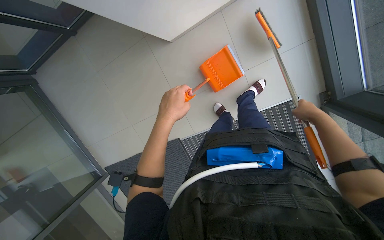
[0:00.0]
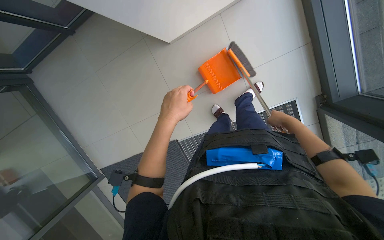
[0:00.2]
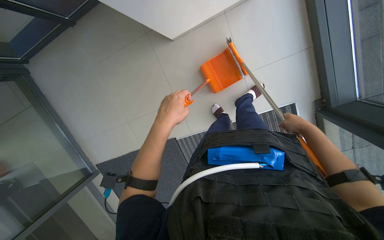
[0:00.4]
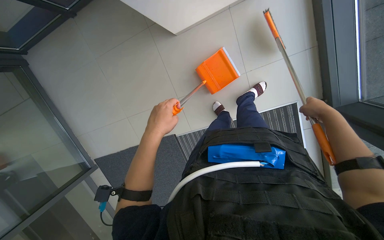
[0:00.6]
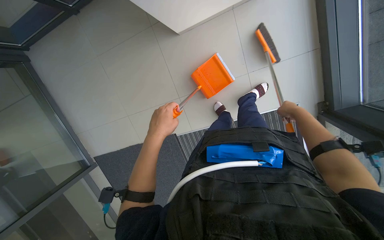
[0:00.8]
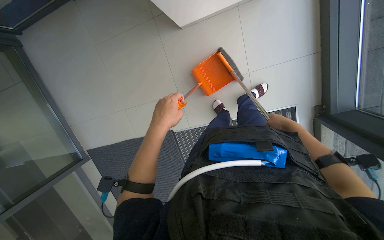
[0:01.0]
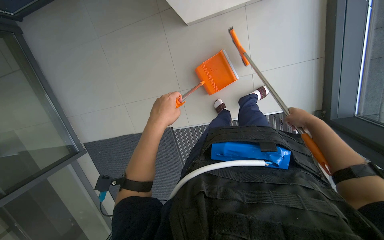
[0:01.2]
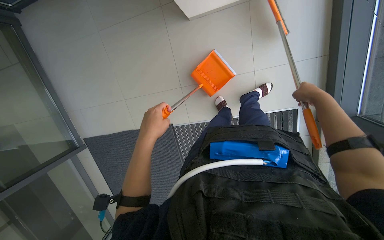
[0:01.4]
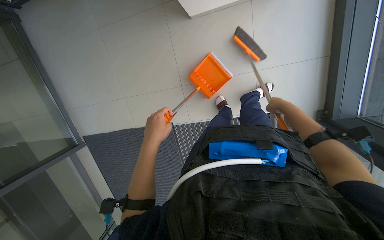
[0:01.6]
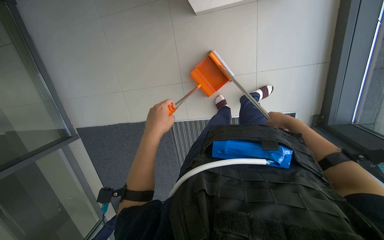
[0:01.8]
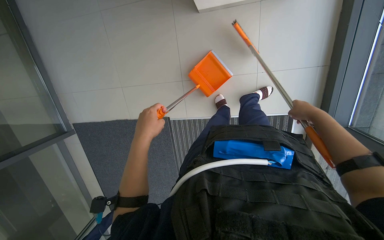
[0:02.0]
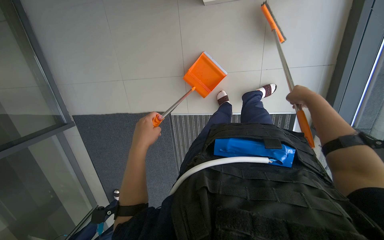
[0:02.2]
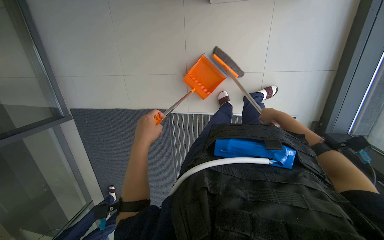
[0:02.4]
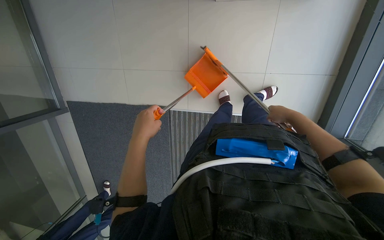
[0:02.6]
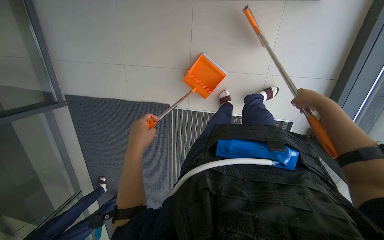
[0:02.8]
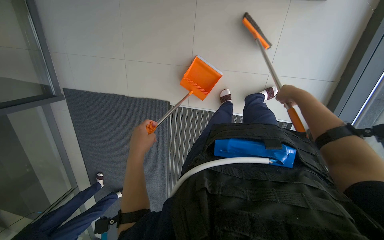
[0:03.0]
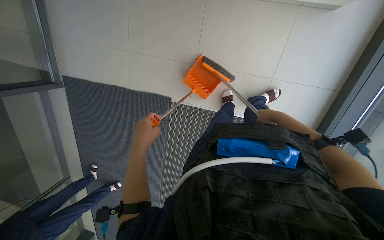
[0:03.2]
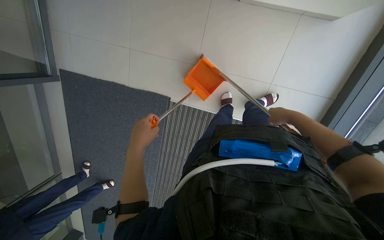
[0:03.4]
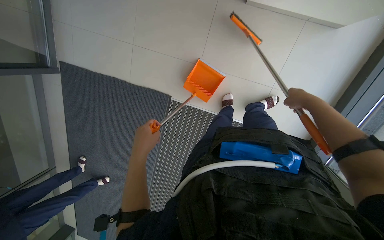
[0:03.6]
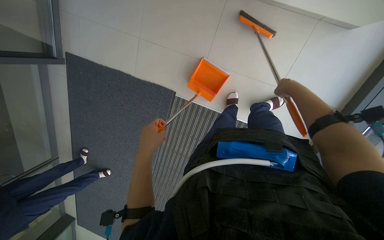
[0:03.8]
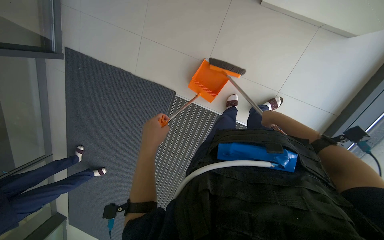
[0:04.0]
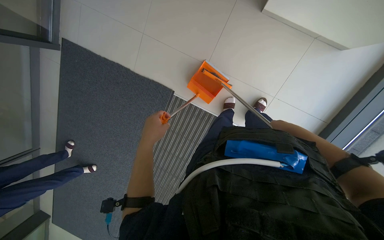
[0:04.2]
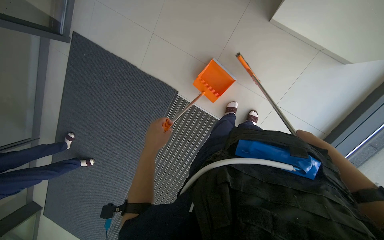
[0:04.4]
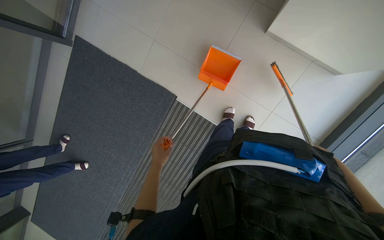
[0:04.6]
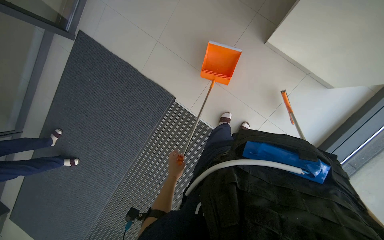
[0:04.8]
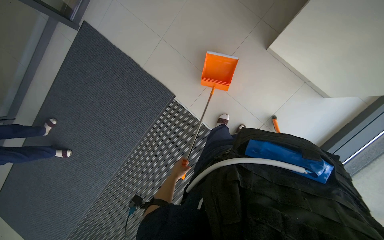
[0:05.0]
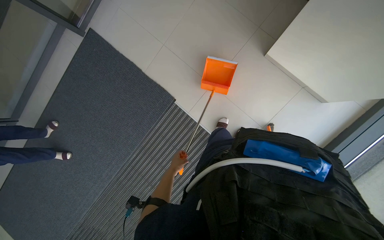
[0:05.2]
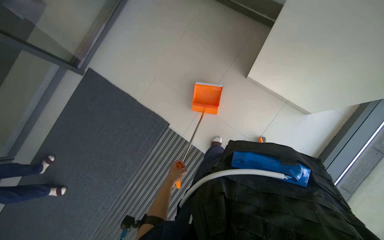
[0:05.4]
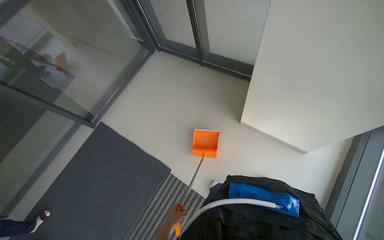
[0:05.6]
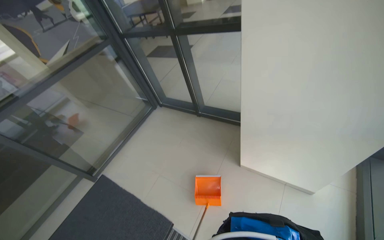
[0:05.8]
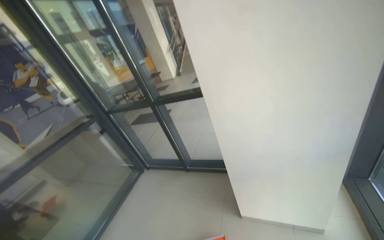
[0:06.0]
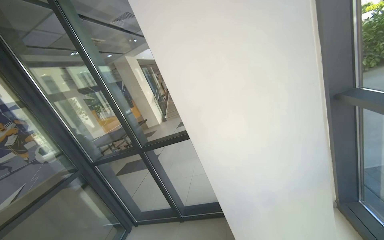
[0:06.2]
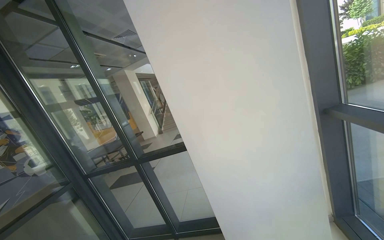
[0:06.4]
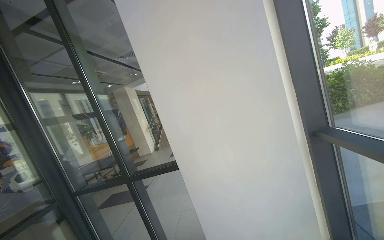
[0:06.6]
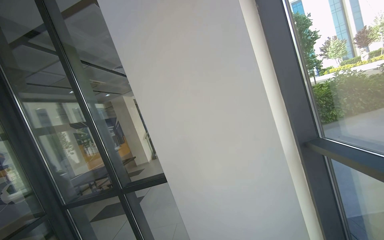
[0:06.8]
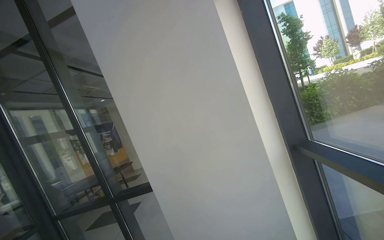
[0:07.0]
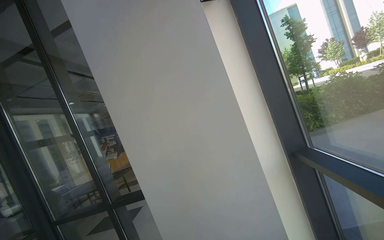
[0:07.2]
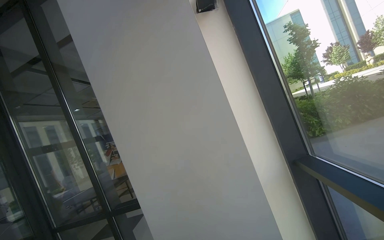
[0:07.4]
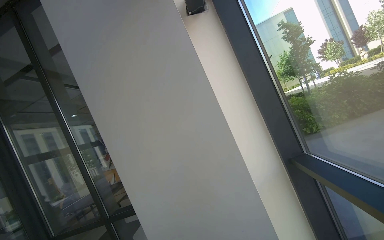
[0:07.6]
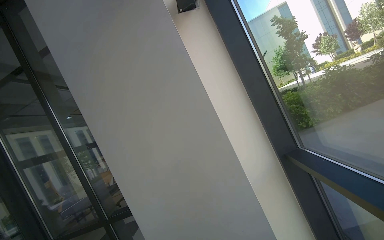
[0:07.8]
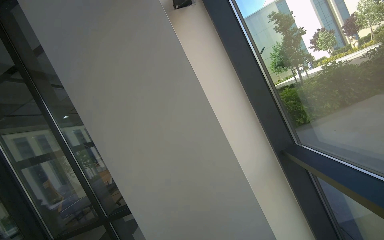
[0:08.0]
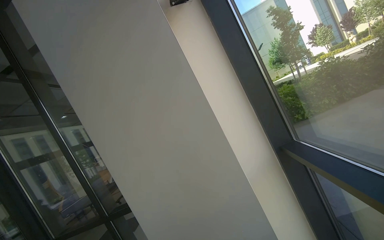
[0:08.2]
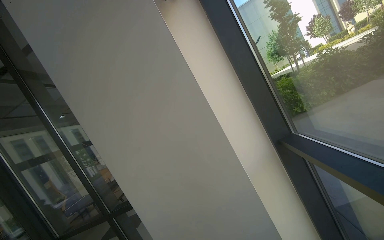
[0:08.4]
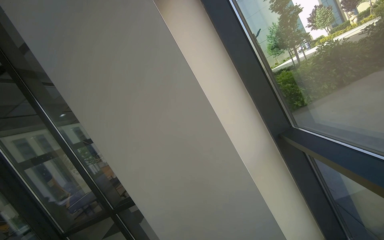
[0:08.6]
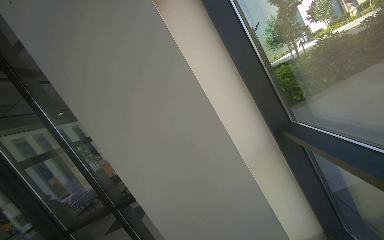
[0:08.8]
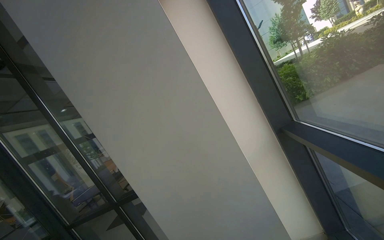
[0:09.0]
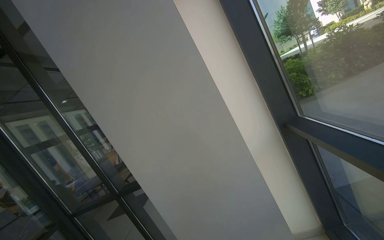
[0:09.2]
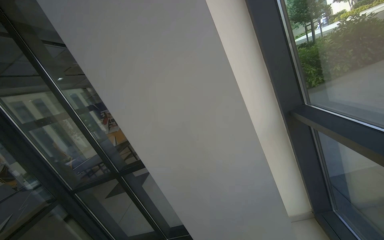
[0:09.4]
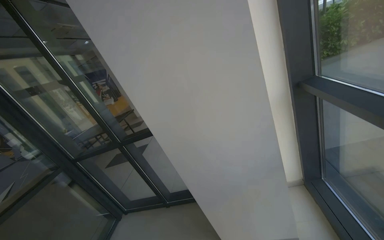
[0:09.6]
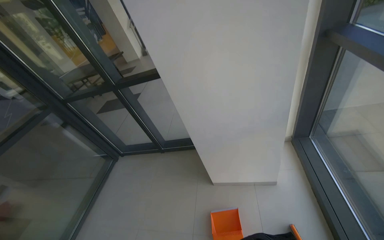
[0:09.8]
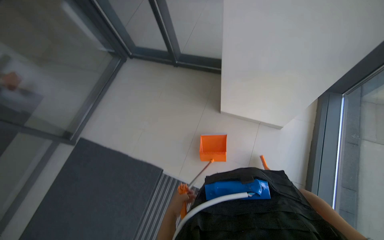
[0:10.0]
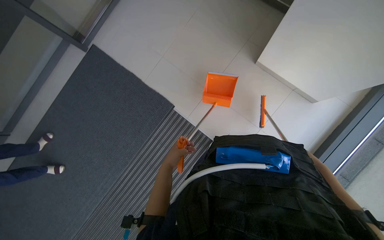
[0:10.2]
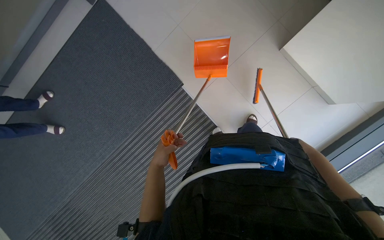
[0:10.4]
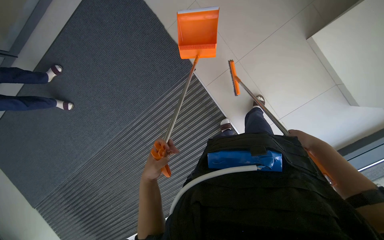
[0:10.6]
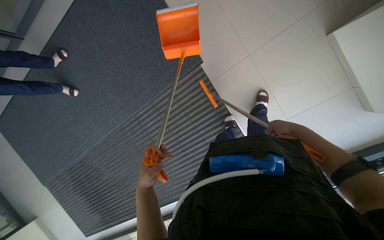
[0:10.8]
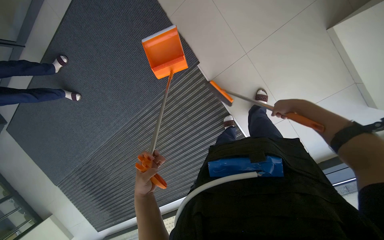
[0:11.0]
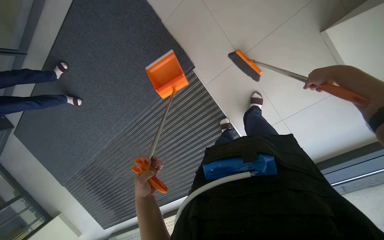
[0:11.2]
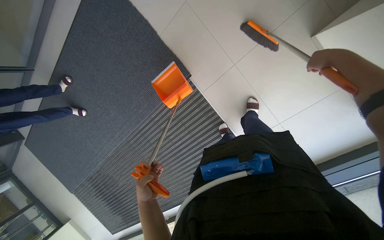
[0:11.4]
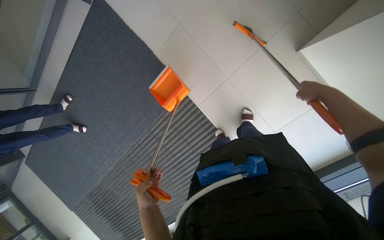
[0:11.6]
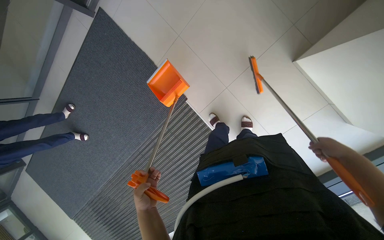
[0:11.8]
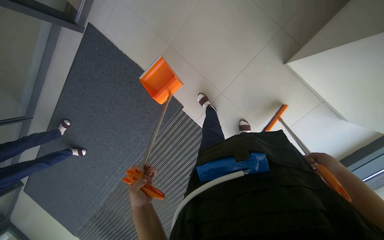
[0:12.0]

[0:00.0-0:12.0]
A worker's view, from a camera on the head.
Job: sweeping floor.
The whole recording: Sweeping floor with dustpan. The worker sweeps debris from the floor using a long-handled brush and collects it with a dustpan.
0:00.0 to 0:01.6: The right hand swings left and right, some 15 cm each way, with 4 reversals; the left hand shifts approximately 10 cm down the picture.
0:01.6 to 0:03.0: The right hand moves left and right over roughly 15 cm, changing direction 3 times.
0:03.0 to 0:04.4: The right hand swings left and right, approximately 20 cm each way, with 2 reversals.
0:04.4 to 0:06.0: The wearer looks some 75 degrees further upward.
0:06.0 to 0:07.6: The camera pitches upward, by roughly 35 degrees.
0:09.0 to 0:10.4: The head travels roughly 50 cm. The camera pitches downward, by some 95 degrees. The scene rotates clockwise by some 50 degrees.
0:10.4 to 0:12.0: The left hand goes approximately 10 cm nearer to the camera.

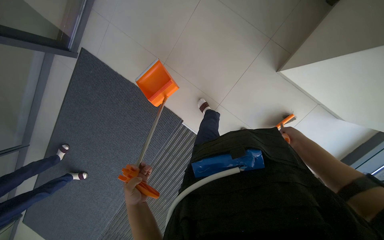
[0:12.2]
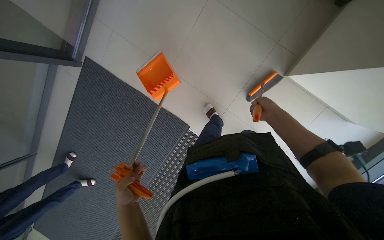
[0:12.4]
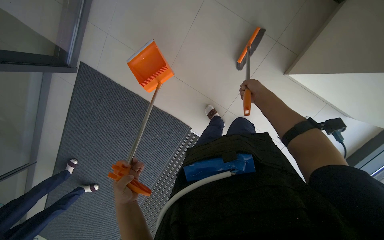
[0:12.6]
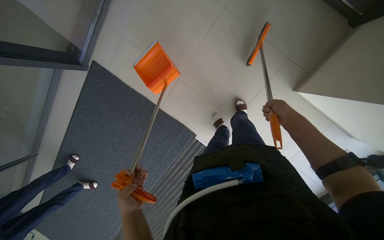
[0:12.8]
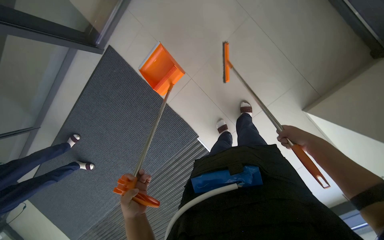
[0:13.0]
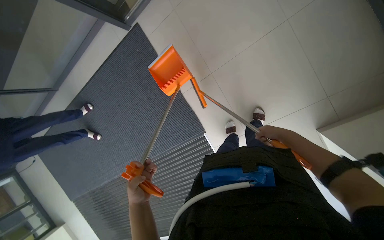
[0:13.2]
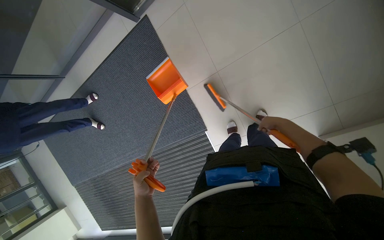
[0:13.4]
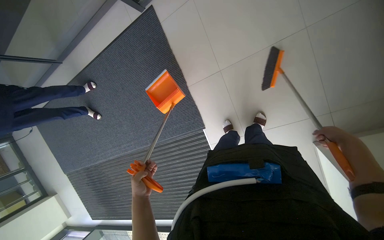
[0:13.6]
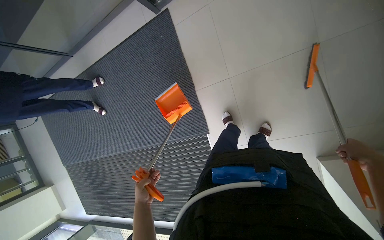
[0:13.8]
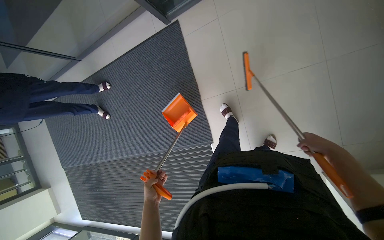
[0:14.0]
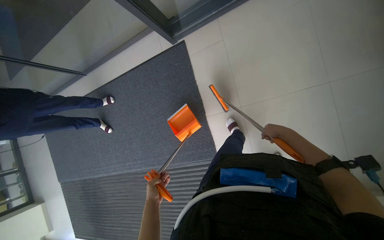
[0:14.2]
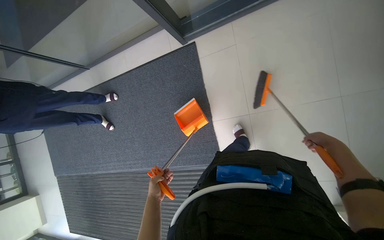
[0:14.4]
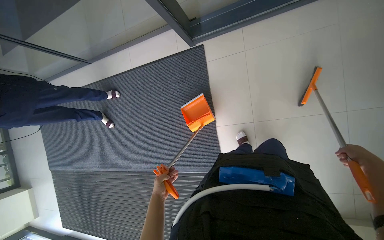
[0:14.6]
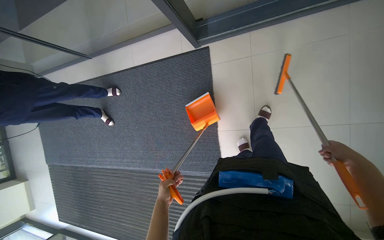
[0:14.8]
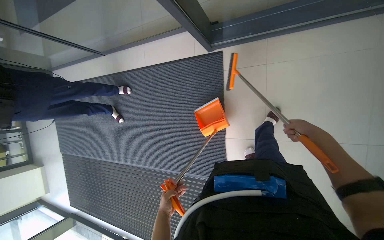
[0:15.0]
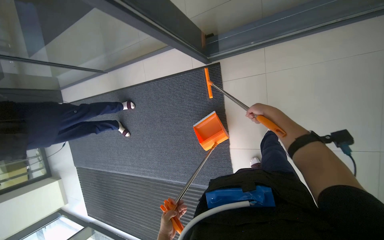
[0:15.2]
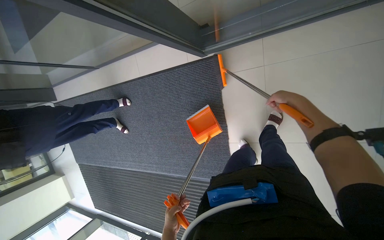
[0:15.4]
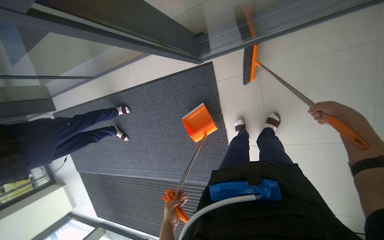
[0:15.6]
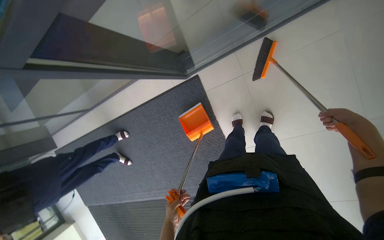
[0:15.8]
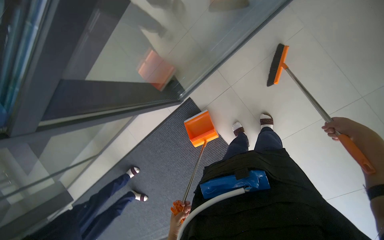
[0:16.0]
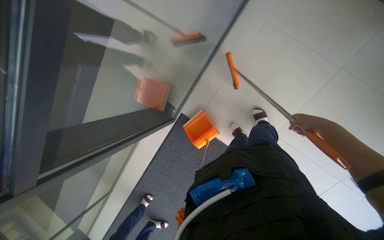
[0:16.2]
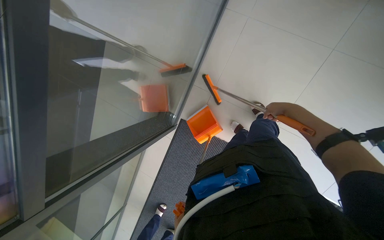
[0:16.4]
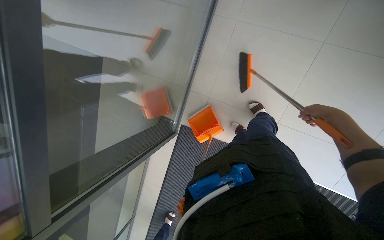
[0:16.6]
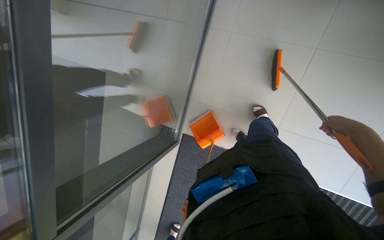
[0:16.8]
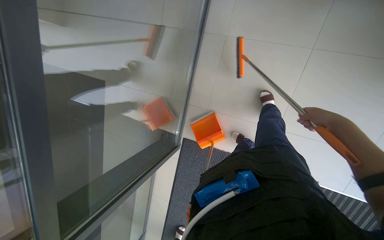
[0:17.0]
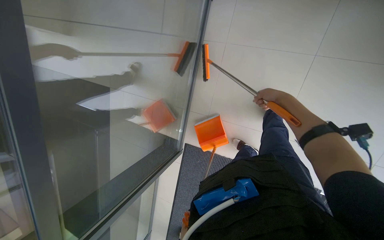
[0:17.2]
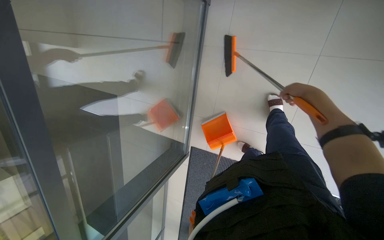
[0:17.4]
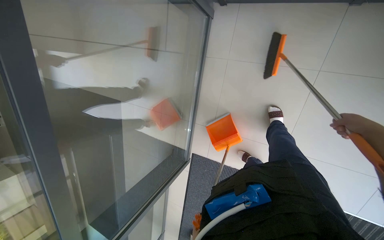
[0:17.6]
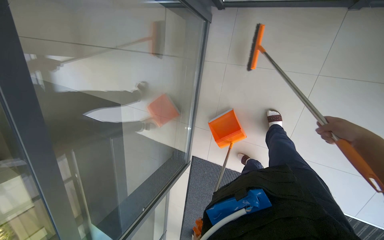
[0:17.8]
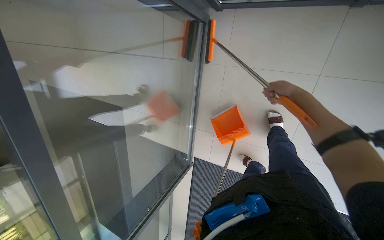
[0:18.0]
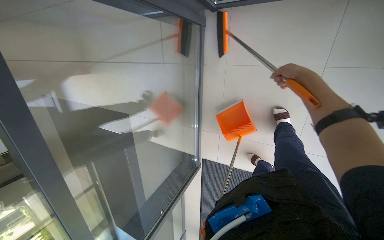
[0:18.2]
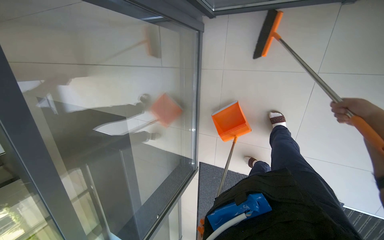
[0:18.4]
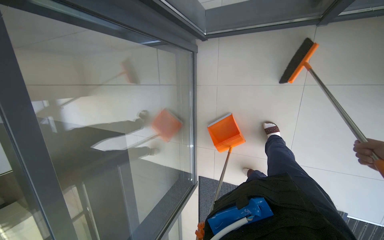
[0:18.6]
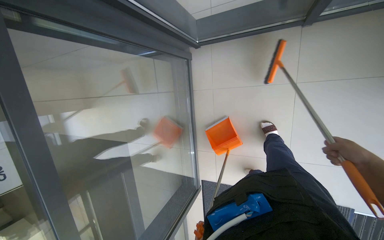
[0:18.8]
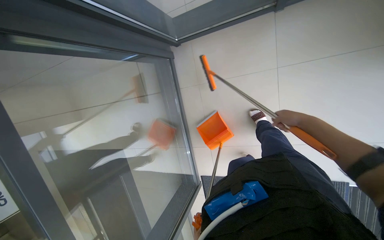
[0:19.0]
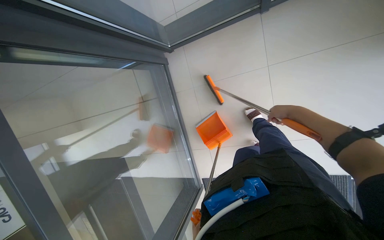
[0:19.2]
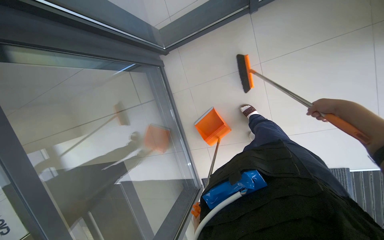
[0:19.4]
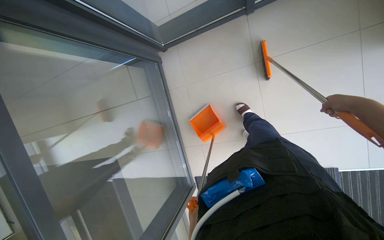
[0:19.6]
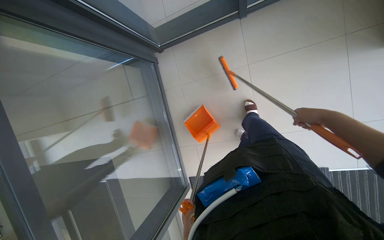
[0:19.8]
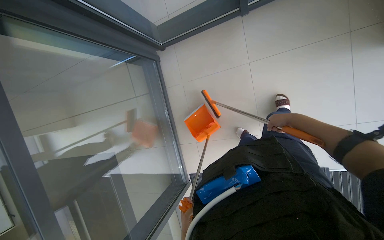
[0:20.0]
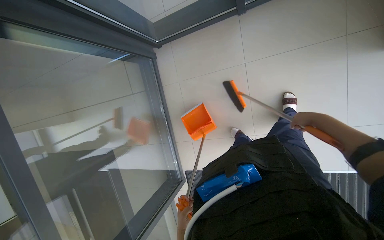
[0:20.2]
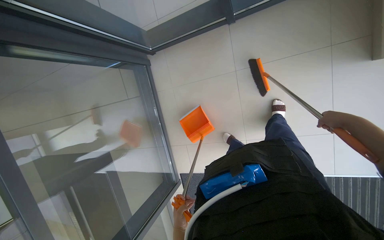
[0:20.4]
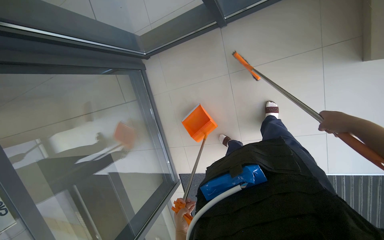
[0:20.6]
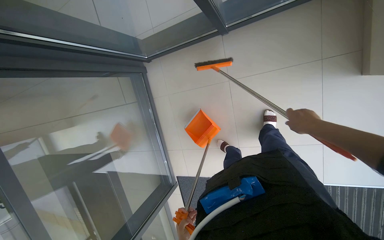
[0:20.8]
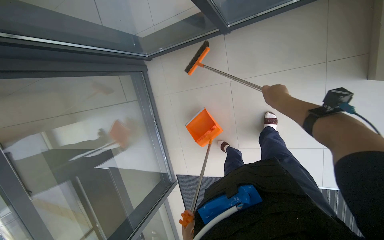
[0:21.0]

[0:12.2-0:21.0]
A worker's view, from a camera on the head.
Job: sweeping floor.
The whole recording: Sweeping floor with dustpan. The worker sweeps debris from the floor using a long-handled brush and collects it with a dustpan.
0:12.2 to 0:13.6: Everything in view rotates about 30 degrees clockwise.
0:13.6 to 0:15.2: The right hand heads up the picture and to the left, covering about 60 cm.
0:15.2 to 0:16.6: The wearer looks some 15 degrees further upward. The scene rotates counterclockwise by some 60 degrees.
0:16.6 to 0:18.0: The right hand goes left and right, approximately 20 cm each way, reversing 2 times.
